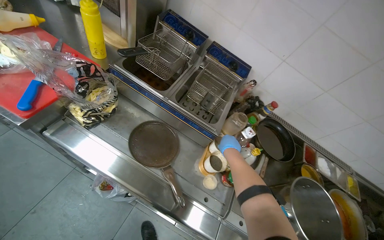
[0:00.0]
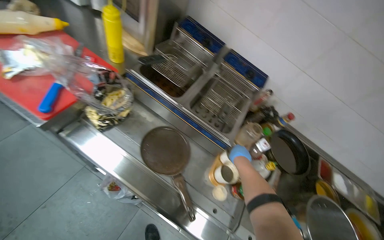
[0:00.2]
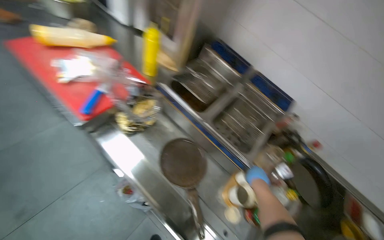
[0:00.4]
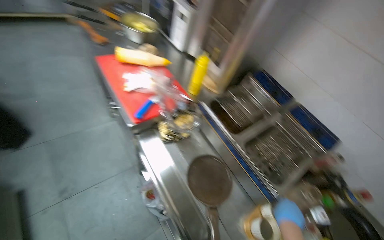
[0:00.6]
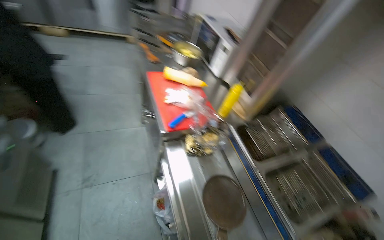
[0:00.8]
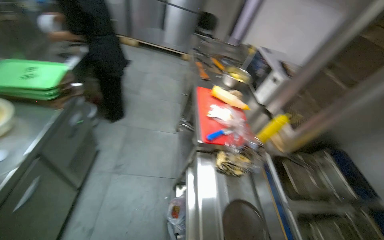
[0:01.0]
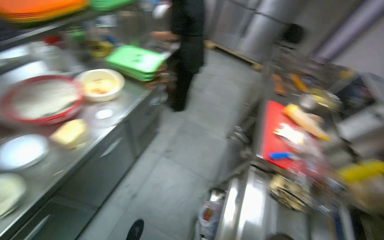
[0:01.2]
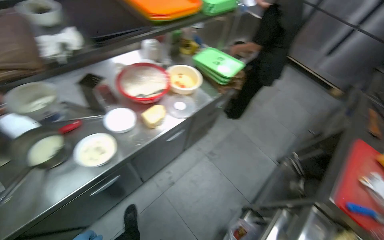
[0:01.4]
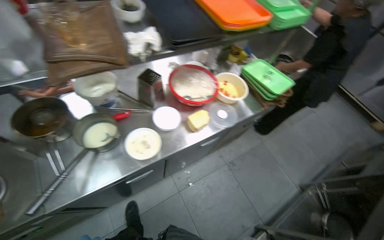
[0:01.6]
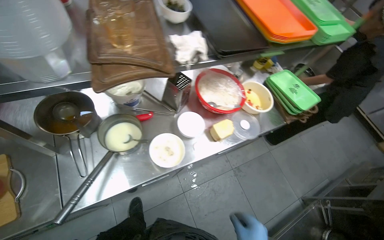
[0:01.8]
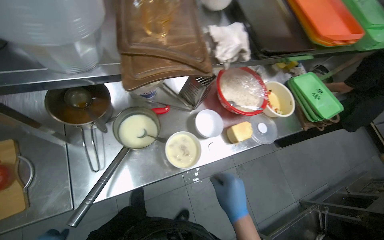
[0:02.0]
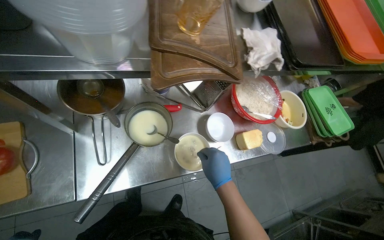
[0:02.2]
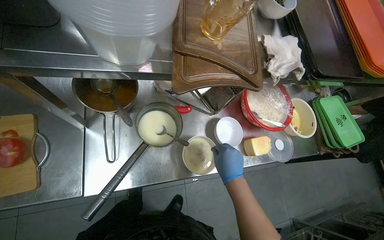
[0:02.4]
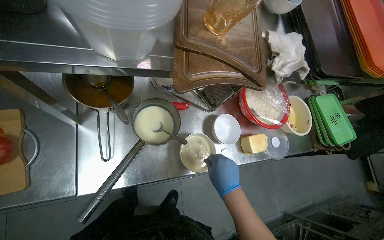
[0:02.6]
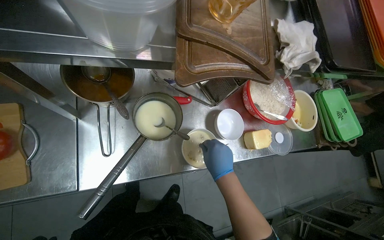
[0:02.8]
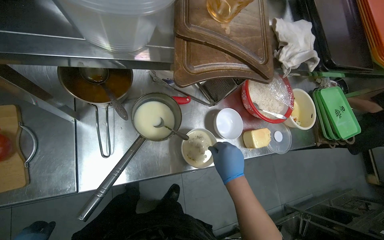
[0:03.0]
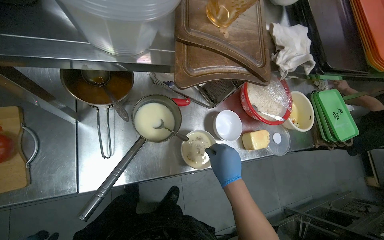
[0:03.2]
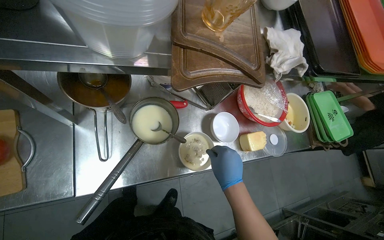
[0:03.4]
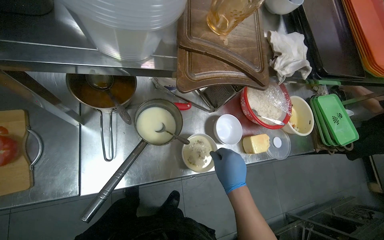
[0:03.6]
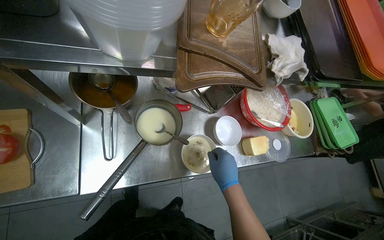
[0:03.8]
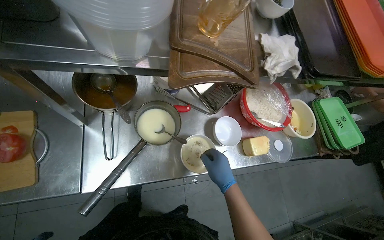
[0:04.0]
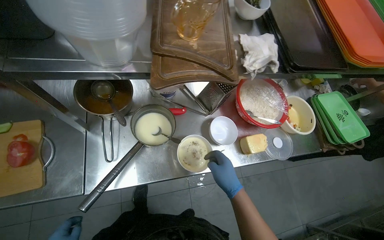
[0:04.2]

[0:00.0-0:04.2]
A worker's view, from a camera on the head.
Job: preparing food.
The whole recording: Scooping items into bowl. The worker scoops small items from a pot into a white bowl.
0:00.0 to 0:01.4: The camera is carried some 40 cm. The wearer's head swings roughly 105 degrees to the left. The view tilts about 30 degrees upward.
0:01.4 to 0:02.8: The camera is carried approximately 50 cm. The view tilts approximately 10 degrees downward. Everything in view rotates about 35 degrees clockwise.

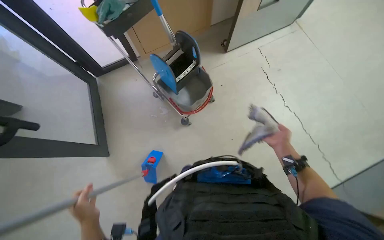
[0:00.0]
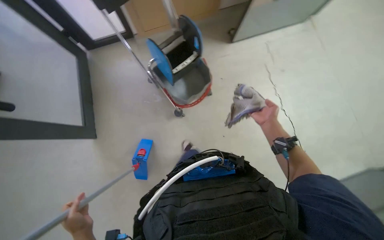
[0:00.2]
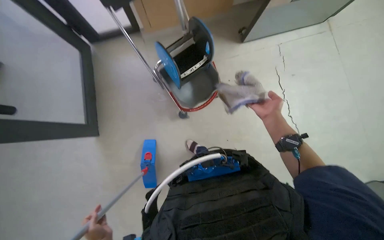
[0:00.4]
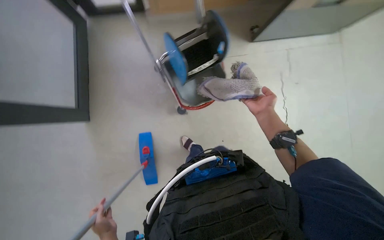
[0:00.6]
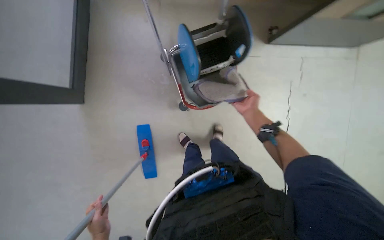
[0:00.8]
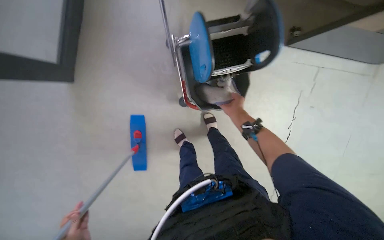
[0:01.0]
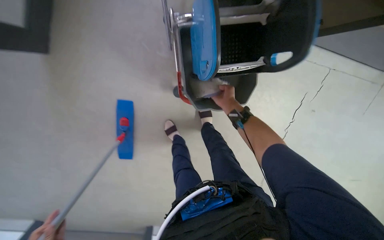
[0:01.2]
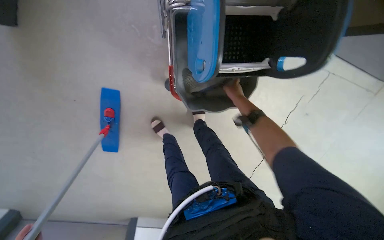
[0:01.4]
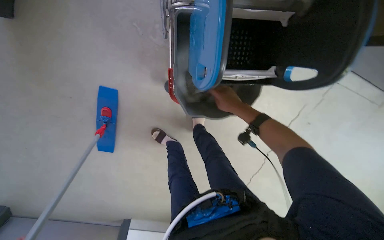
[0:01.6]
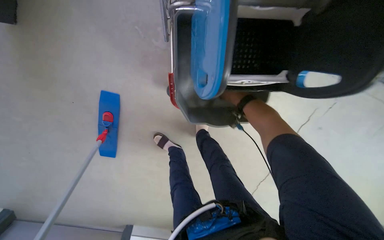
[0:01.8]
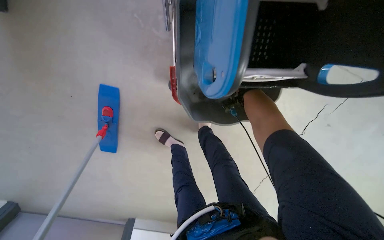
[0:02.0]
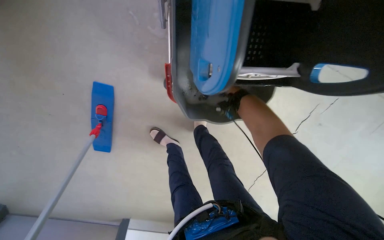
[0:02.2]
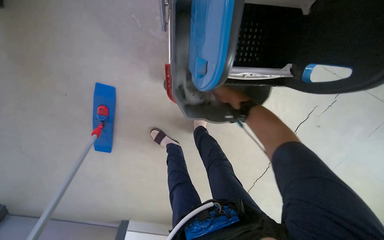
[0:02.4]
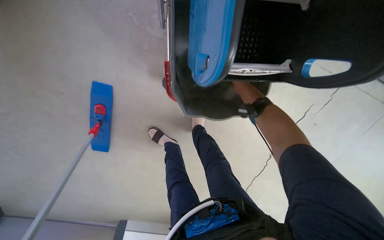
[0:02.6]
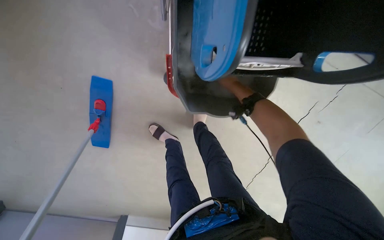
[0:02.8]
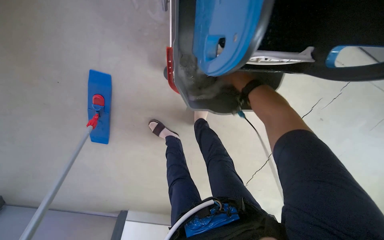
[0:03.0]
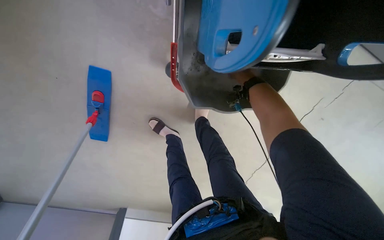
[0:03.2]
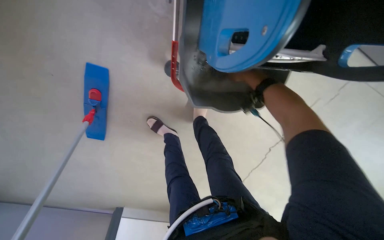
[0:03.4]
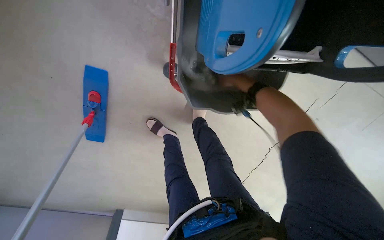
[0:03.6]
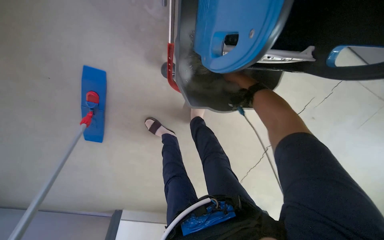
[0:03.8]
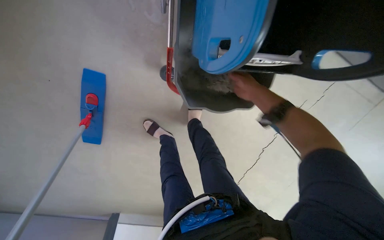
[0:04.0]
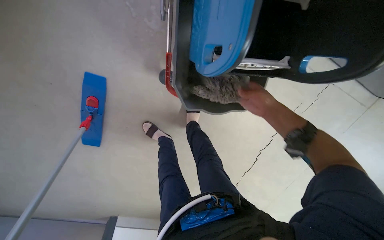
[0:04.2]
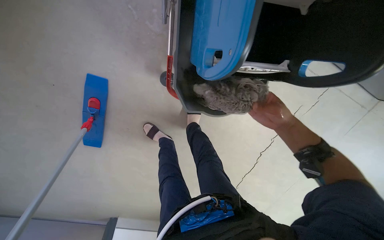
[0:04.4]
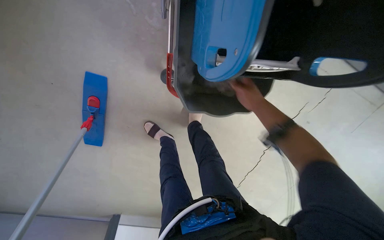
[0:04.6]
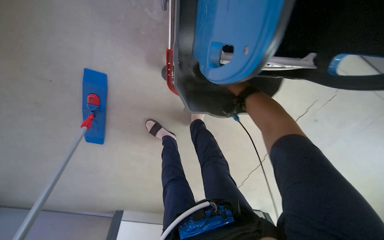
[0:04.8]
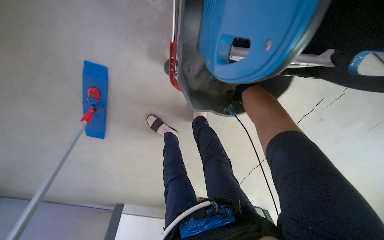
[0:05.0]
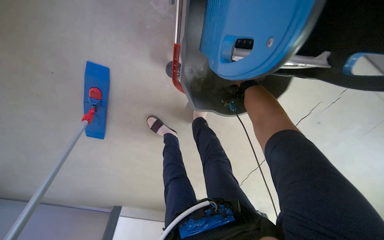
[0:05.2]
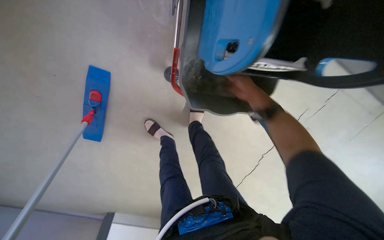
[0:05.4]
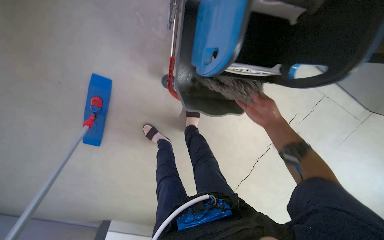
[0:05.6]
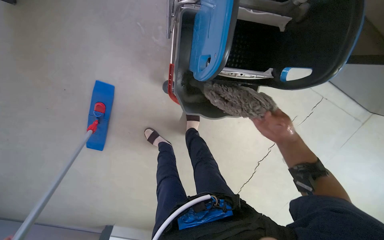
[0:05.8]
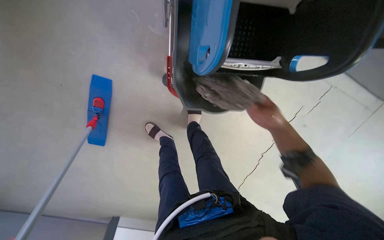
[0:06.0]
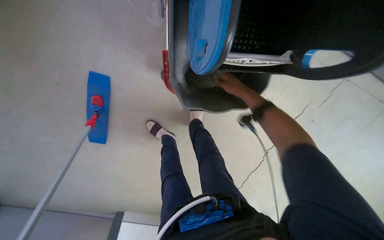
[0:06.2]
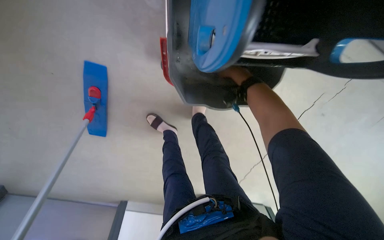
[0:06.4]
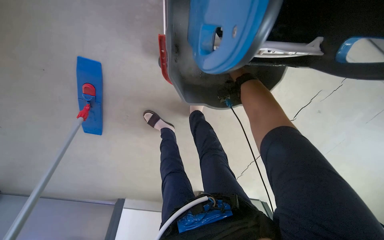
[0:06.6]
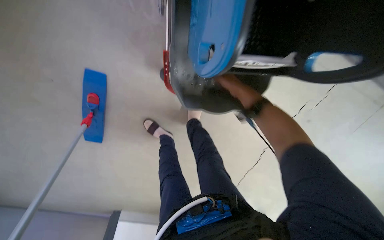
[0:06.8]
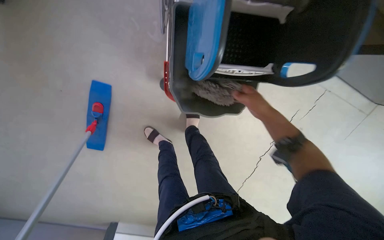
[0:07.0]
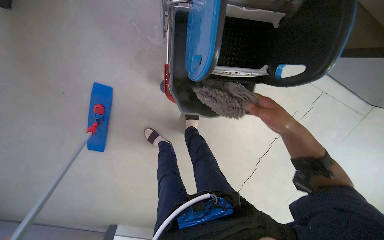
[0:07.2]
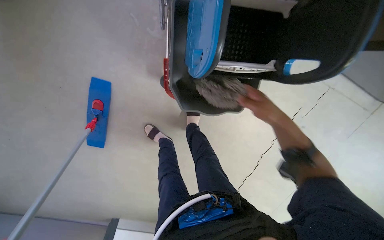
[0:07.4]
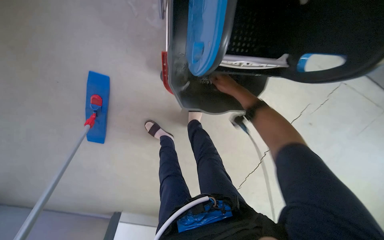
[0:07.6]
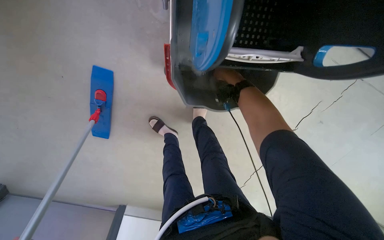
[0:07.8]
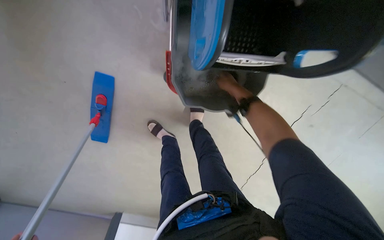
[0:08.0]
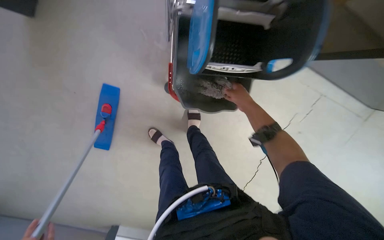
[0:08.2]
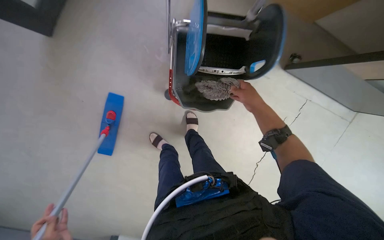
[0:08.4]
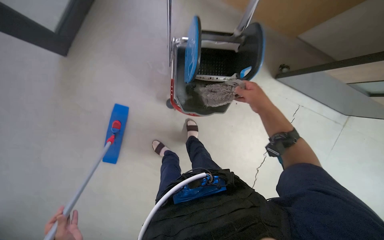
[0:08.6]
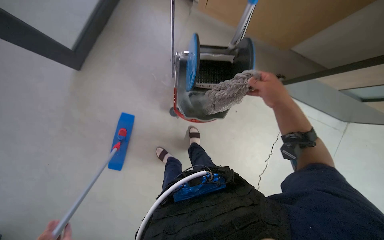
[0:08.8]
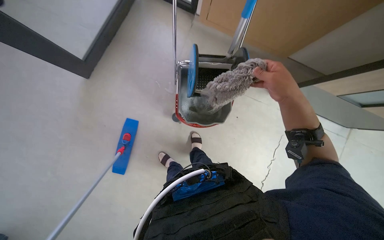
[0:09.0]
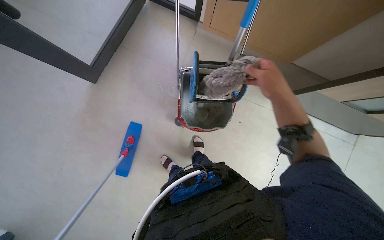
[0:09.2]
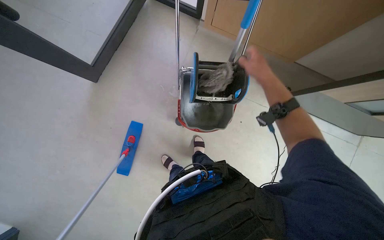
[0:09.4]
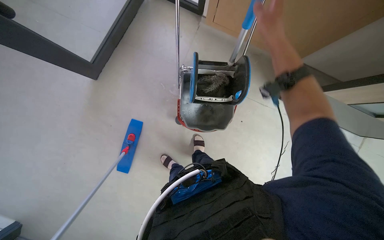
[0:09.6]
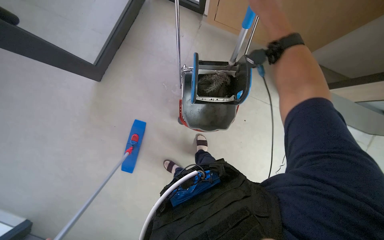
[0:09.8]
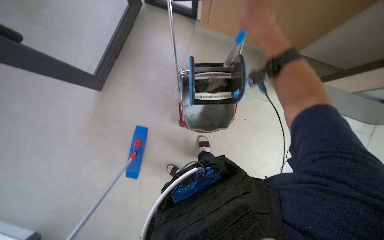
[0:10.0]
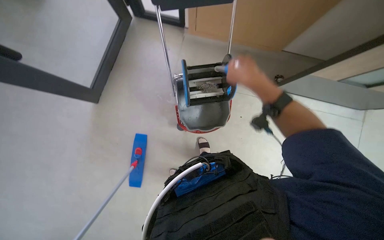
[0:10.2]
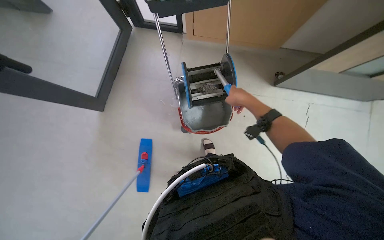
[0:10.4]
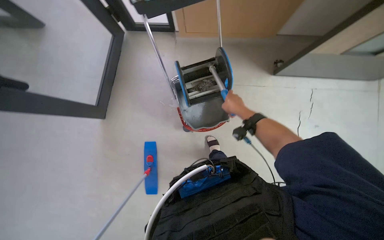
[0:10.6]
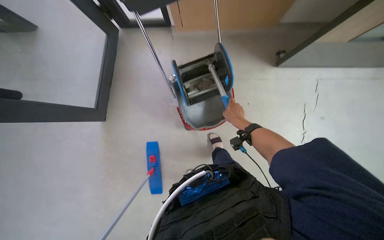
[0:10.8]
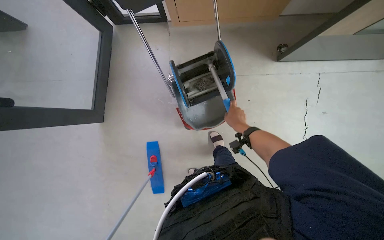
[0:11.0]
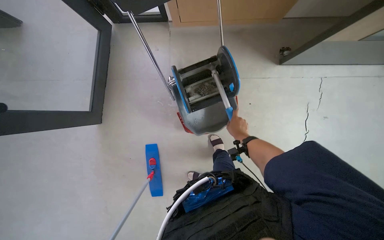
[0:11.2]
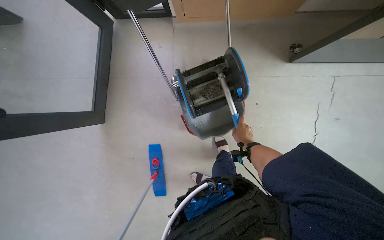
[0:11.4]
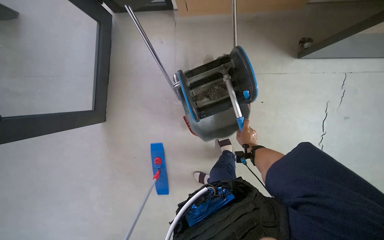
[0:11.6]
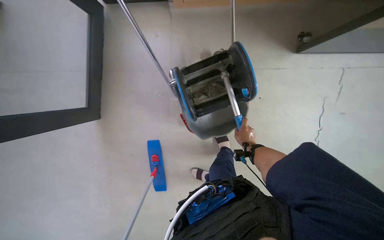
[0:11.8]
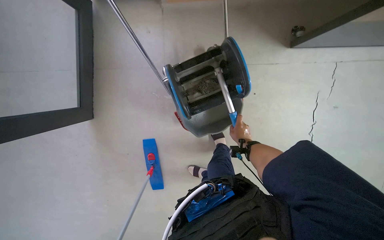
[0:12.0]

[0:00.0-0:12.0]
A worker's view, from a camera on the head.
Job: preparing cleaning supplies.
The whole recording: Rinsing and wringing mop head. The worker rinses and wrings out the mop head using the cleaning cart.
0:00.0 to 0:01.6: The wearer moves approximately 60 cm. The wearer looks approximately 30 degrees further downward. The scene rotates clockwise by some 45 degrees.
0:01.6 to 0:03.0: The right hand travels farther from the camera and back again, approximately 40 cm each way.
0:03.0 to 0:04.4: The right hand heads down the picture and to the right, covering some 15 cm, and reaches approximately 10 cm farther from the camera, then returns.
0:04.4 to 0:06.0: The right hand travels farther from the camera and back again, roughly 35 cm each way.
0:06.0 to 0:07.6: The right hand swings up and down the picture, approximately 25 cm each way, with 2 reversals.
0:07.6 to 0:09.0: The head travels roughly 50 cm. The wearer looks about 25 degrees further upward.
0:09.0 to 0:10.4: The right hand travels farther from the camera by some 10 cm.
0:10.4 to 0:12.0: The right hand moves farther from the camera and down the picture, some 30 cm.

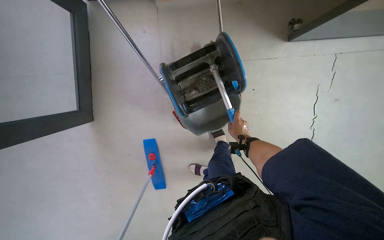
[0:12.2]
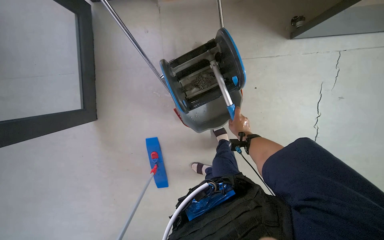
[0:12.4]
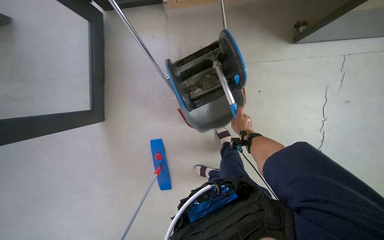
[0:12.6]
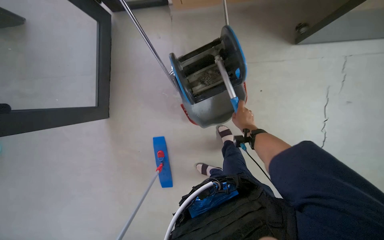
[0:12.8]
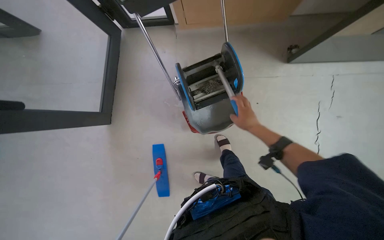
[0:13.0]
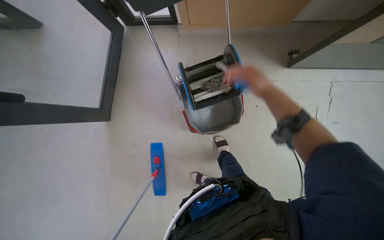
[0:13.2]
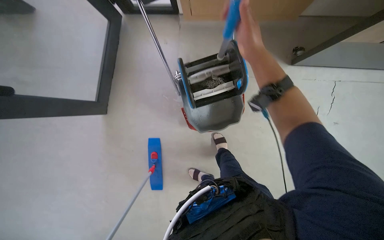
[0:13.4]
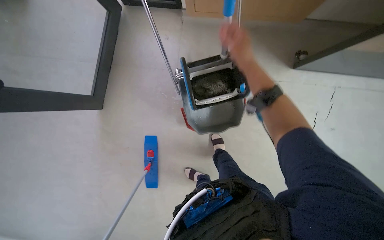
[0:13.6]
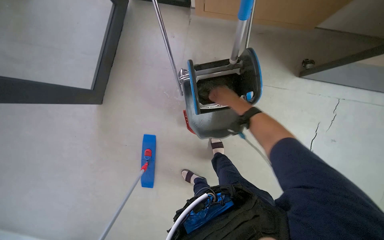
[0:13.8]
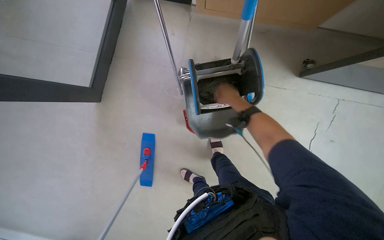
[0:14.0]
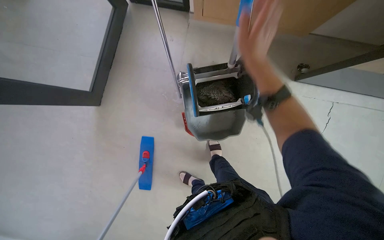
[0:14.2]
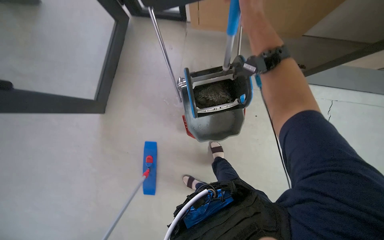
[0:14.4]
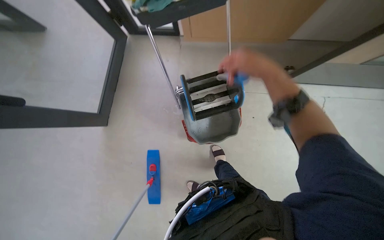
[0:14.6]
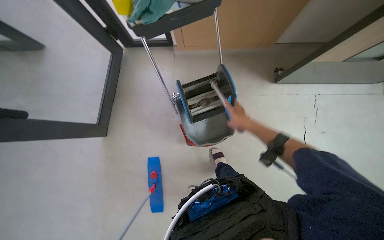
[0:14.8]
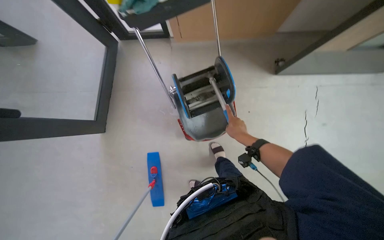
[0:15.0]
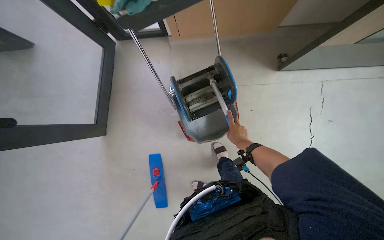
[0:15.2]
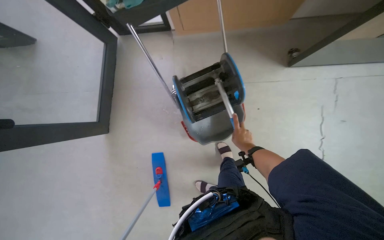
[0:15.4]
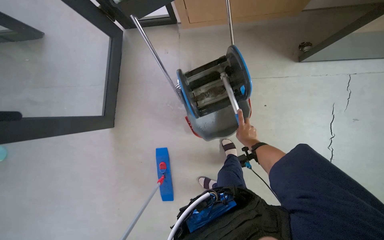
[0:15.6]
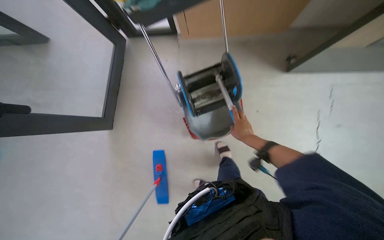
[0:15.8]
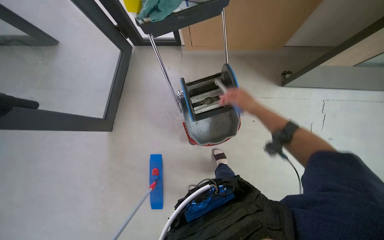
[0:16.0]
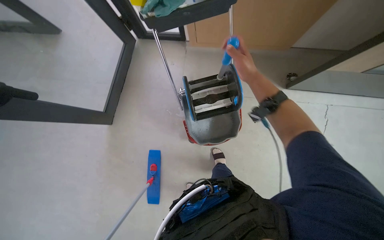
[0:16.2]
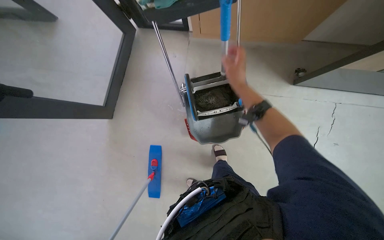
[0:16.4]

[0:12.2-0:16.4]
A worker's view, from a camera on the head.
Job: preparing cleaning supplies.
The whole recording: Rinsing and wringing mop head. The worker rinses and wrings out the mop head using the cleaning cart.
0:12.2 to 0:13.6: The right hand moves nearer to the camera, up the picture and to the left, about 35 cm.
0:13.6 to 0:15.0: The right hand heads down the picture and farther from the camera, covering about 25 cm.
0:15.0 to 0:16.4: The right hand travels up the picture by about 25 cm.
